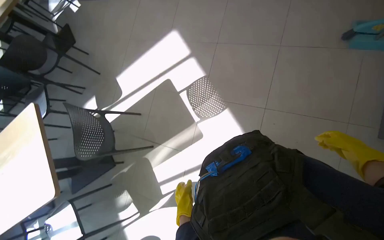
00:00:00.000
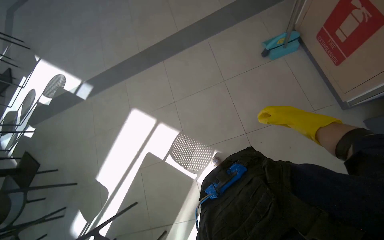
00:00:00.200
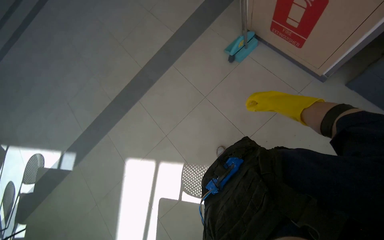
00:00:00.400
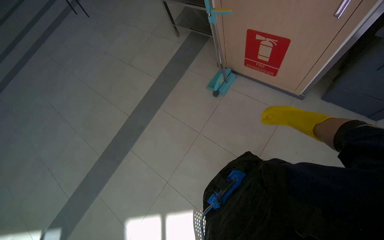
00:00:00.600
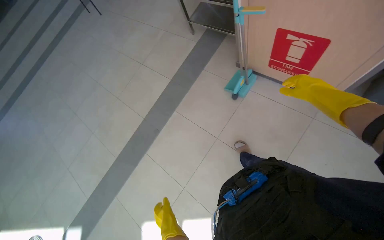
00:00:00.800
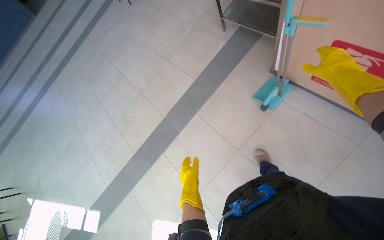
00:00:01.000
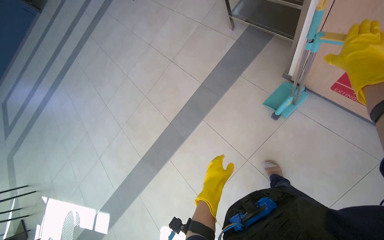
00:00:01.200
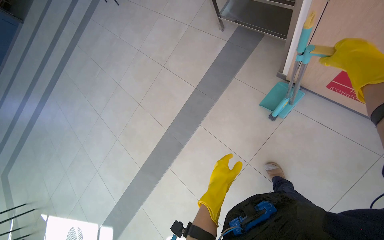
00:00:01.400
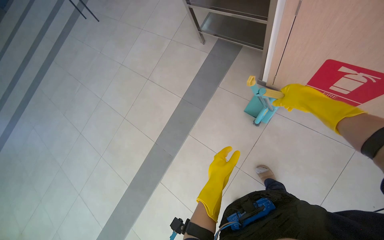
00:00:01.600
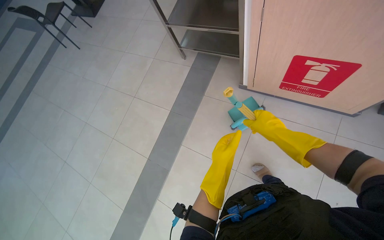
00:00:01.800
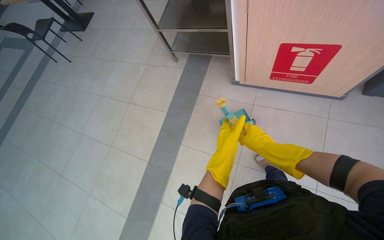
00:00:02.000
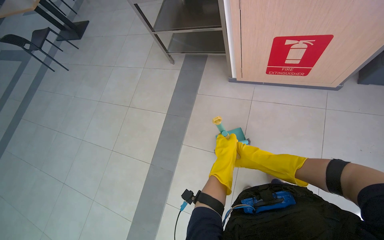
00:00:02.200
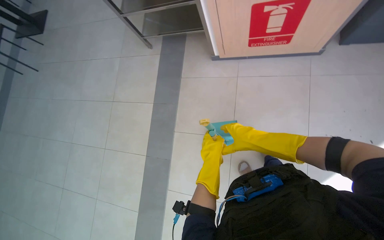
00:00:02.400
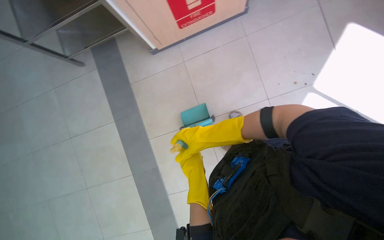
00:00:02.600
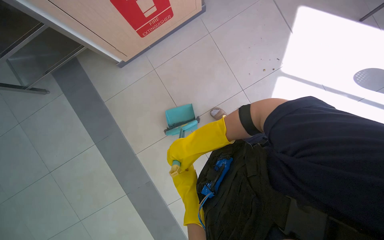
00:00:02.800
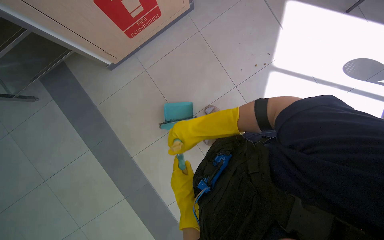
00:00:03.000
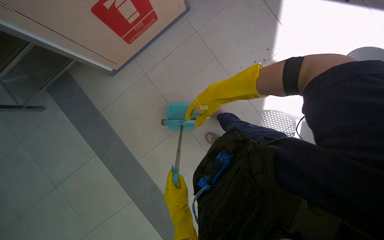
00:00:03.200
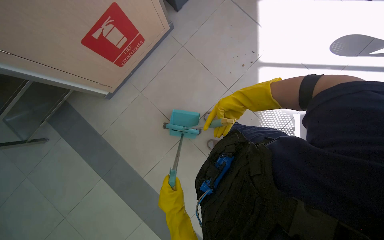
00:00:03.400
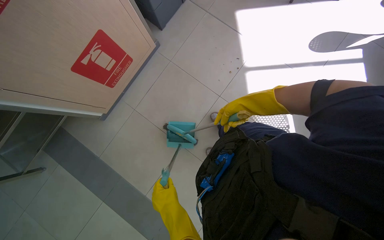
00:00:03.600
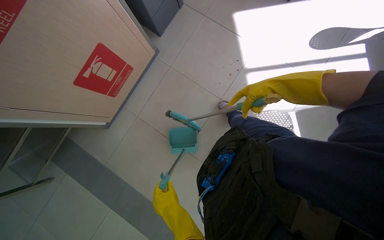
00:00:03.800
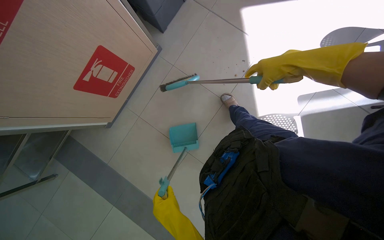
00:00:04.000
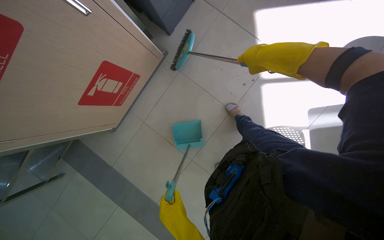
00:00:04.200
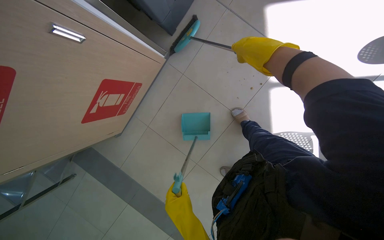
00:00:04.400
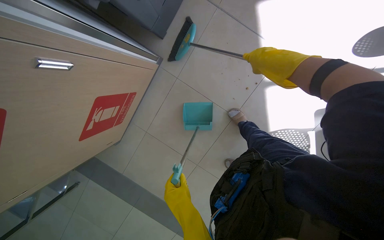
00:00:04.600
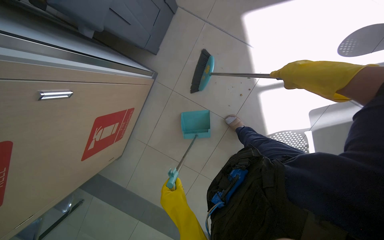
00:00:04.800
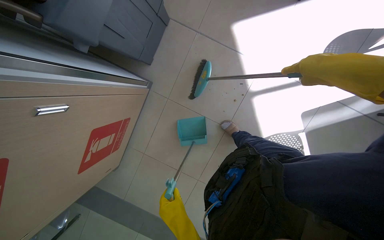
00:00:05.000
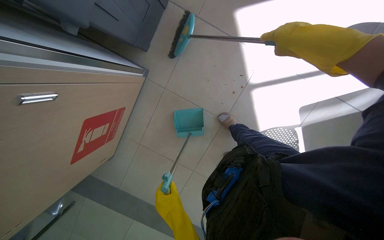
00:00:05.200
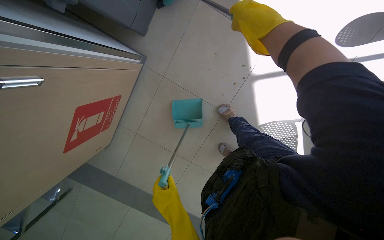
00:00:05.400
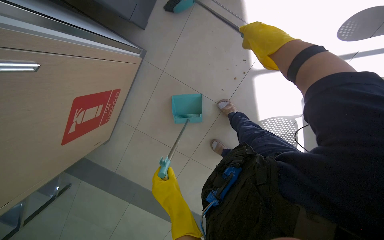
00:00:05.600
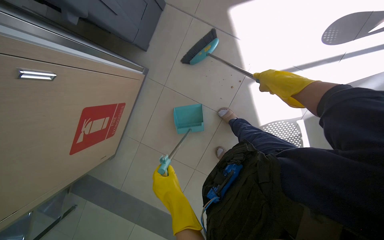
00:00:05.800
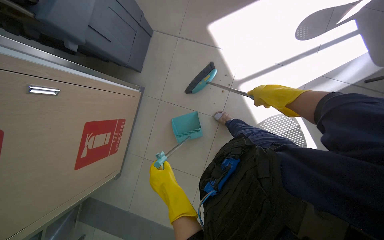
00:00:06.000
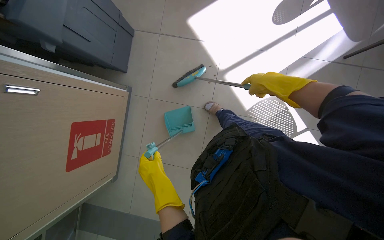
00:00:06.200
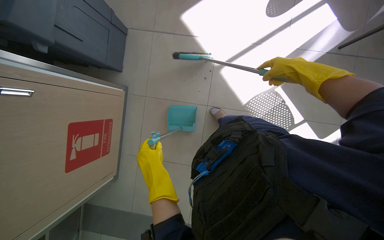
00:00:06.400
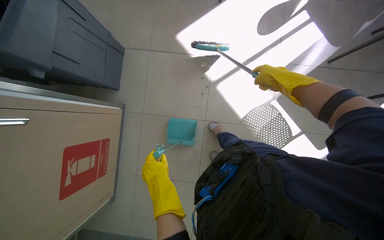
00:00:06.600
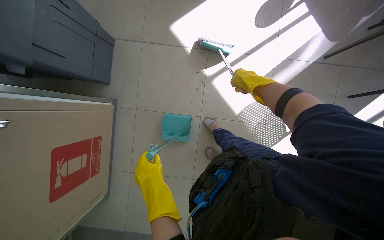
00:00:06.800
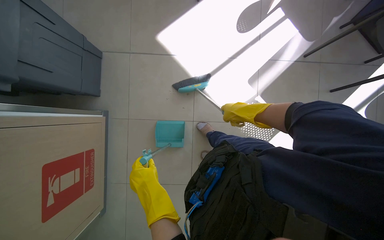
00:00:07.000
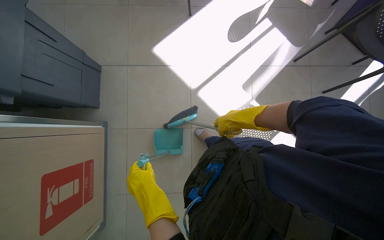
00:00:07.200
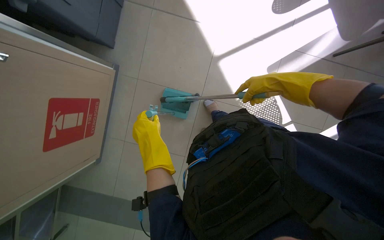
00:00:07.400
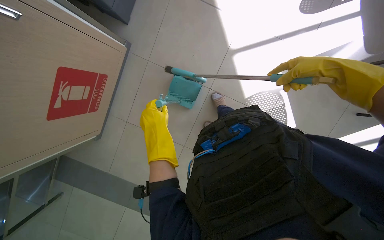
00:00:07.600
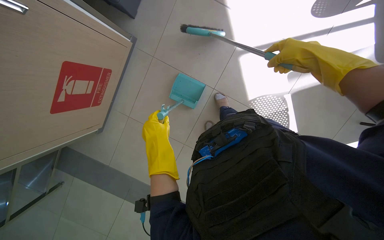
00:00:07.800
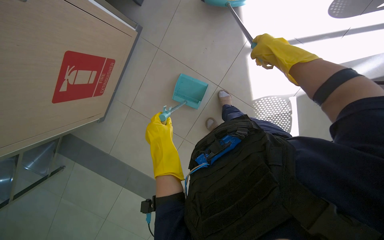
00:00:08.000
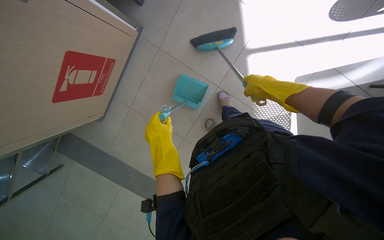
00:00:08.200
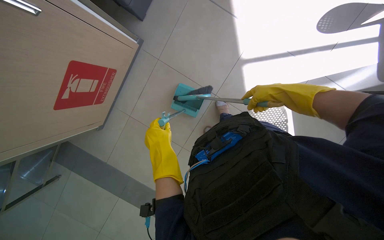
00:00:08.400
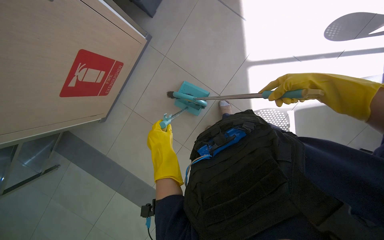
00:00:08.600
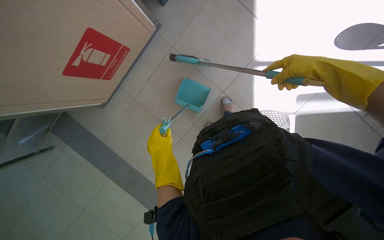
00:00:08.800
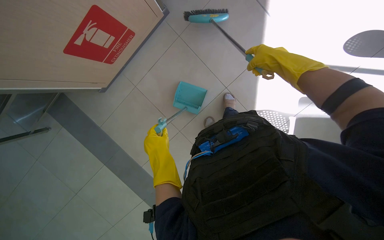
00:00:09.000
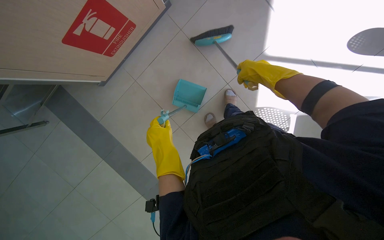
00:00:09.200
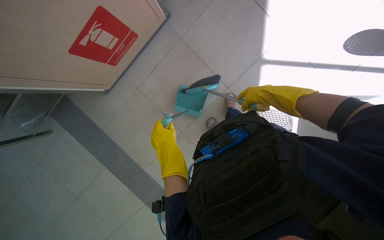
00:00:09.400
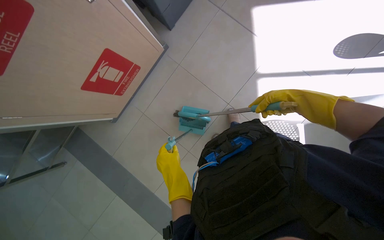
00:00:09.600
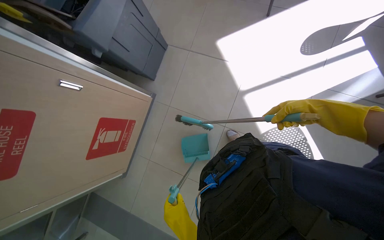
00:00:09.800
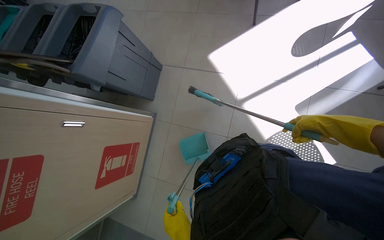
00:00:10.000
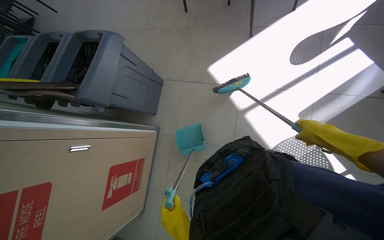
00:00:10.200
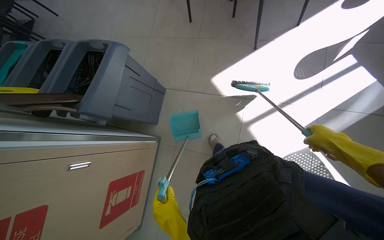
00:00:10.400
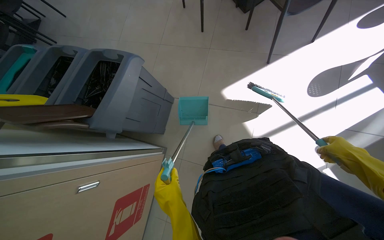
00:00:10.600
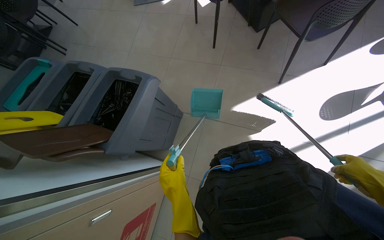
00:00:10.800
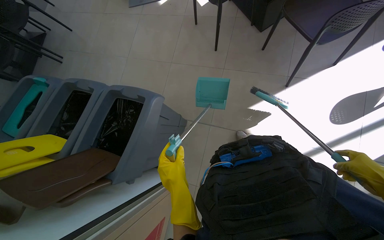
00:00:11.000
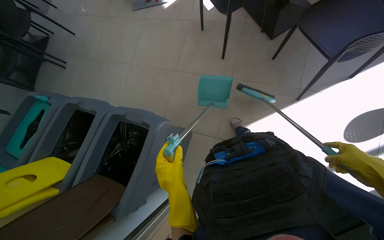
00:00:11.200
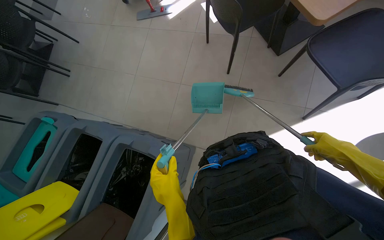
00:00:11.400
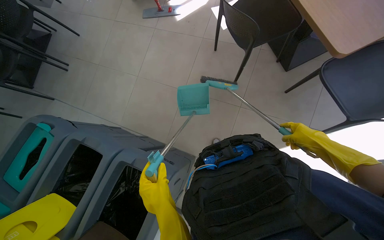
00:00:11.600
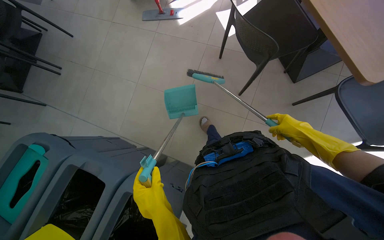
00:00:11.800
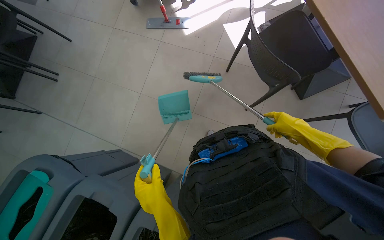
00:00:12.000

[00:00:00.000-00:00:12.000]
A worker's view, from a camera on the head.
Job: sweeping floor.
The whole recording: Sweeping cafeteria floor. The worker sweeps the cafeteria floor with a broom and dustpan.
00:00:00.000 to 00:00:01.600: The wearer moves approximately 1 m. The wearer's head swings approximately 70 degrees to the right. The camera pitches upward, by some 25 degrees.
00:00:01.600 to 00:00:03.000: The head turns to the right by roughly 70 degrees.
00:00:03.000 to 00:00:04.400: The head travels some 50 cm.
00:00:04.400 to 00:00:06.000: The left hand heads up the picture, covering about 20 cm.
00:00:07.600 to 00:00:09.000: The left hand heads down the picture, covering about 15 cm.
00:00:09.000 to 00:00:10.400: The wearer looks approximately 30 degrees further upward. The scene turns some 35 degrees counterclockwise in the picture.
00:00:10.400 to 00:00:12.000: The camera travels some 1 m.

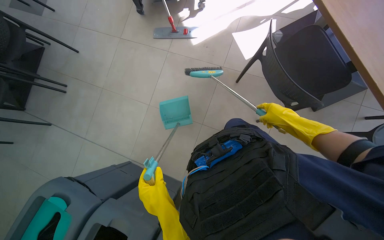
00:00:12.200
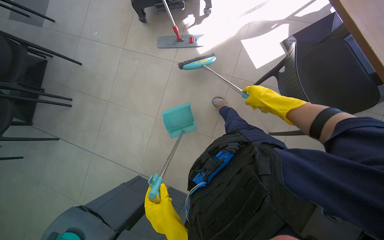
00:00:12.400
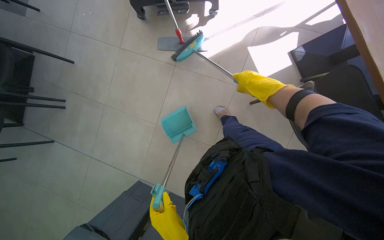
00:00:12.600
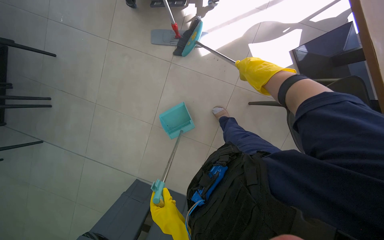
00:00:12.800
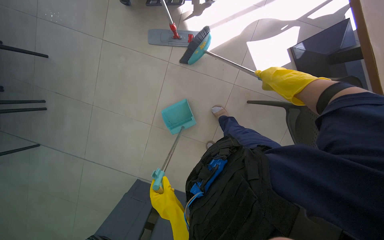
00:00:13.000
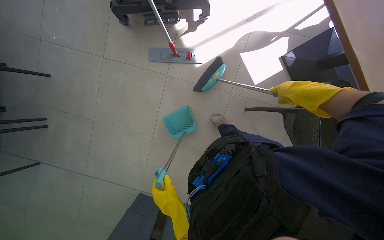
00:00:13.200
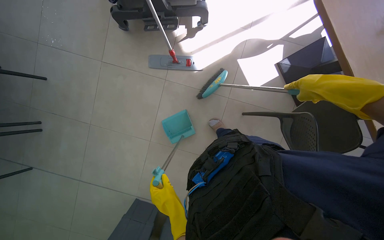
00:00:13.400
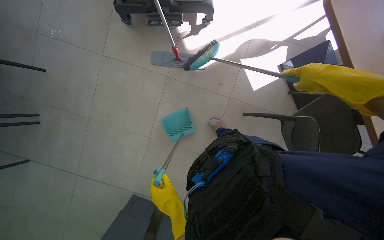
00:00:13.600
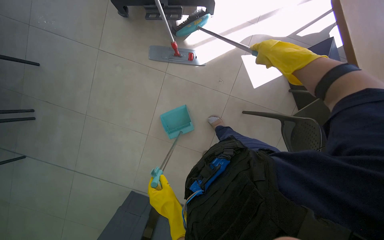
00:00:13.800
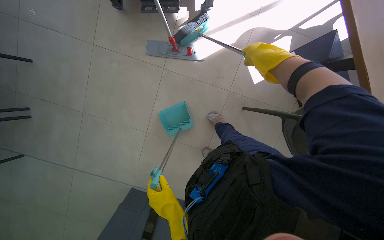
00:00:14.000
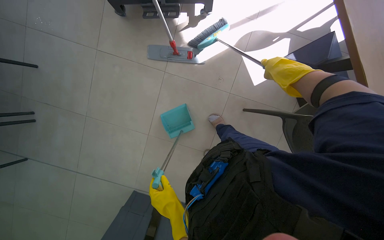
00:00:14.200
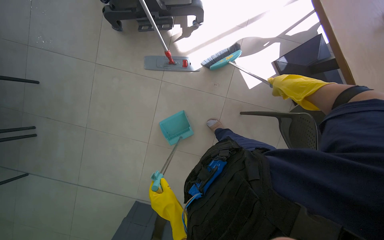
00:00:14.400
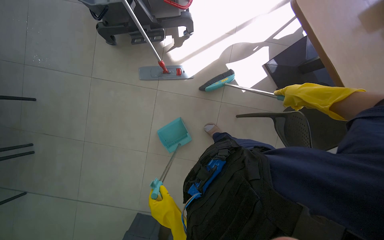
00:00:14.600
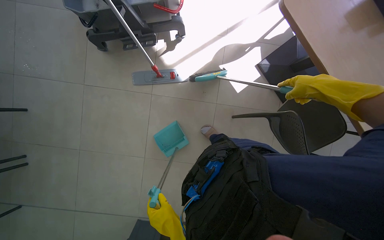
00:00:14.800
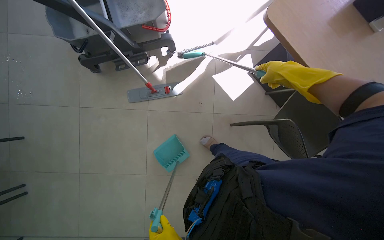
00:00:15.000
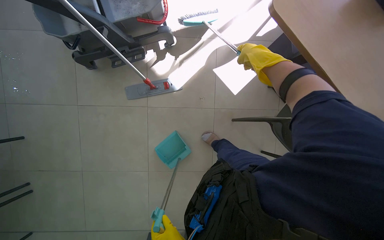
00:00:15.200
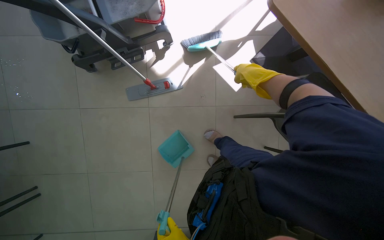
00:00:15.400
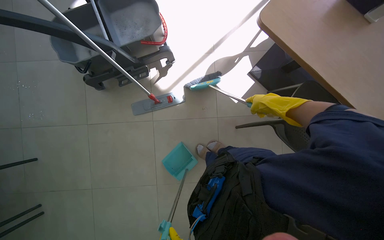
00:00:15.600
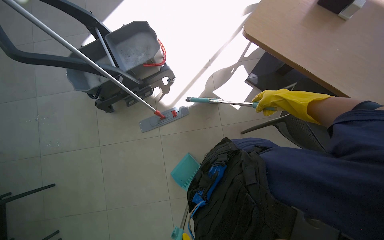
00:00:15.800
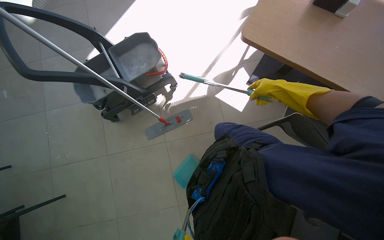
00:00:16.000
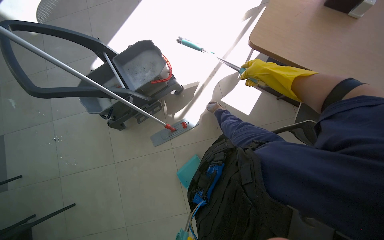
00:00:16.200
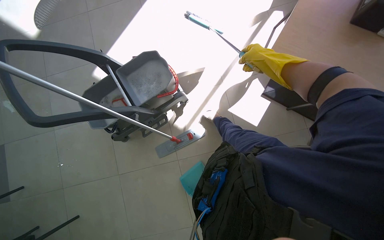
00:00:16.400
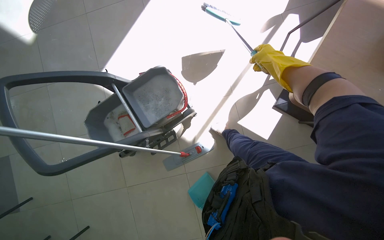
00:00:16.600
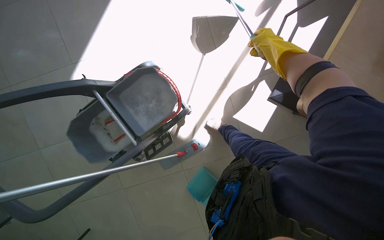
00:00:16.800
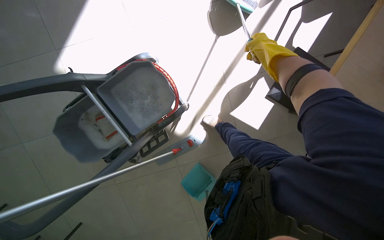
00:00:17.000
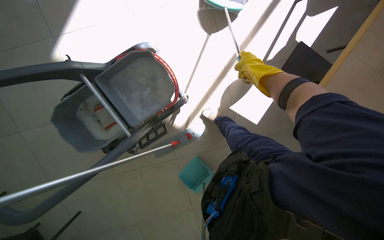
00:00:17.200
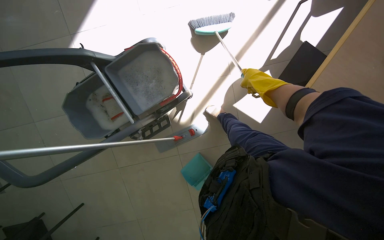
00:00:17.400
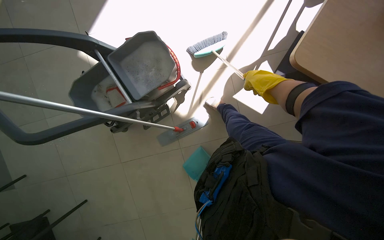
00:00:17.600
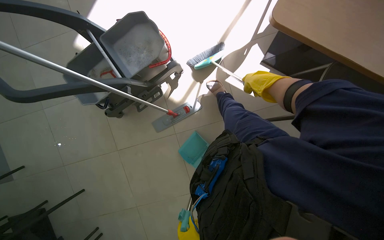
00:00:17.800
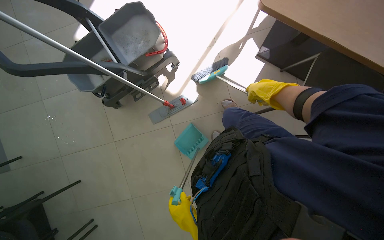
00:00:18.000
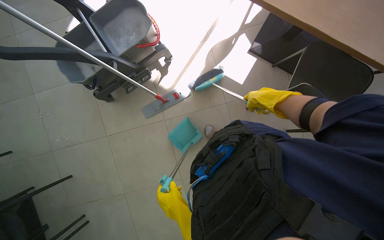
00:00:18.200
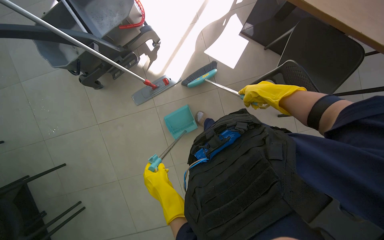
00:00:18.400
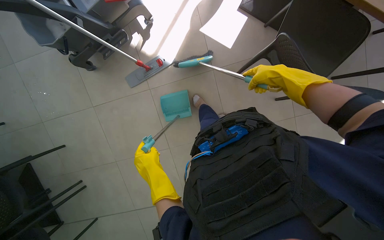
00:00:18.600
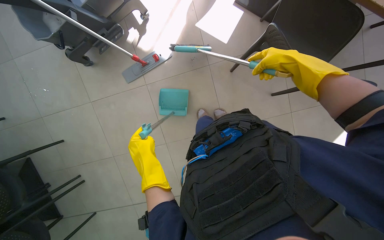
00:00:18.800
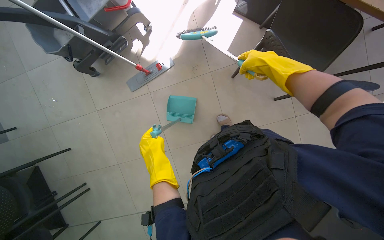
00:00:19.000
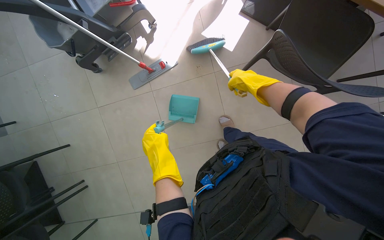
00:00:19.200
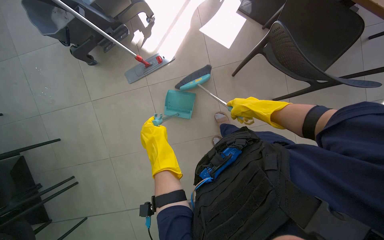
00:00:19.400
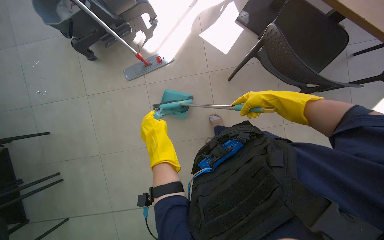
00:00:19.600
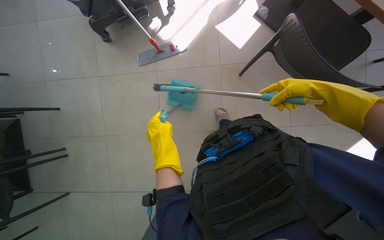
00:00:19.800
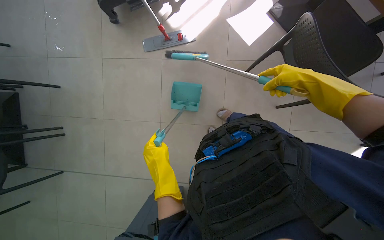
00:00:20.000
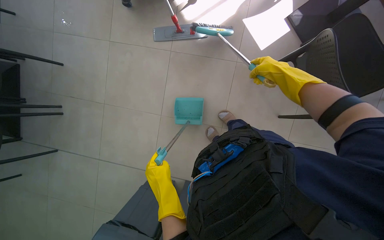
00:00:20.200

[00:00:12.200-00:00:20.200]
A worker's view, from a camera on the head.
Job: sweeping floor.
The whole recording: Sweeping cafeteria floor. The worker sweeps the cafeteria floor with a broom and dustpan.
00:00:12.200 to 00:00:13.800: The head travels approximately 60 cm. The camera pitches downward, by approximately 15 degrees.
00:00:15.400 to 00:00:17.000: The wearer moves about 50 cm.
00:00:18.600 to 00:00:20.200: Everything in view rotates approximately 25 degrees clockwise. The left hand travels down the picture by some 25 cm.
